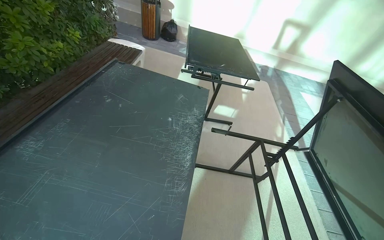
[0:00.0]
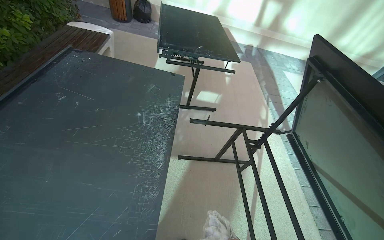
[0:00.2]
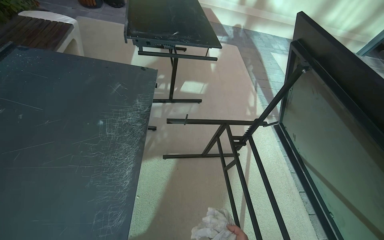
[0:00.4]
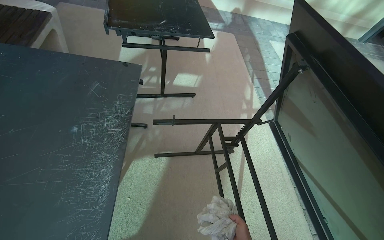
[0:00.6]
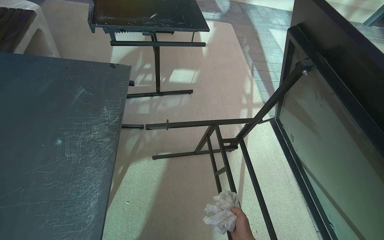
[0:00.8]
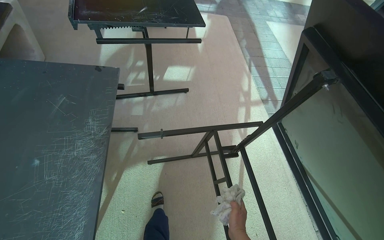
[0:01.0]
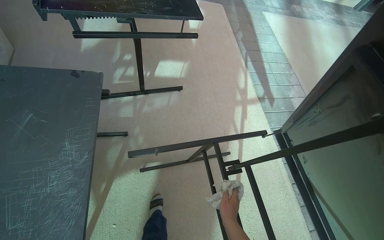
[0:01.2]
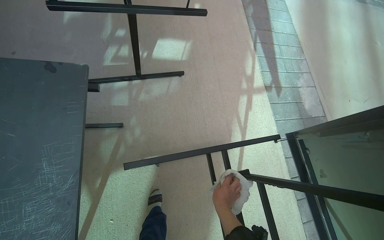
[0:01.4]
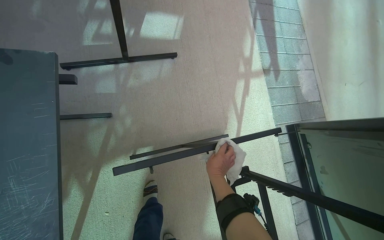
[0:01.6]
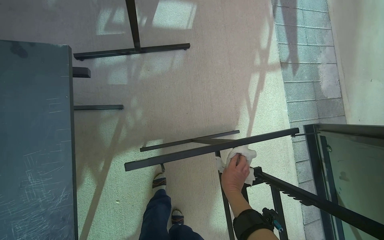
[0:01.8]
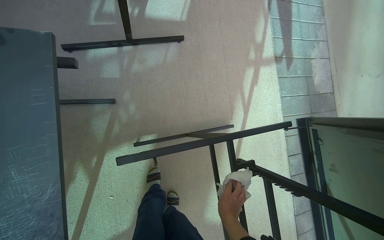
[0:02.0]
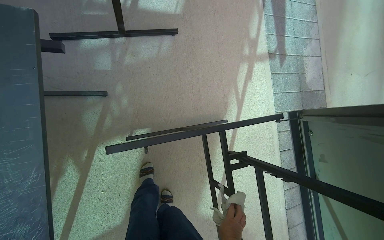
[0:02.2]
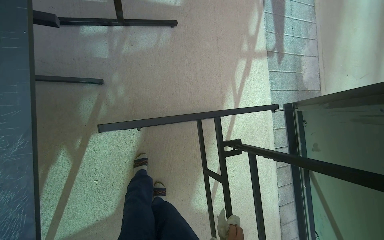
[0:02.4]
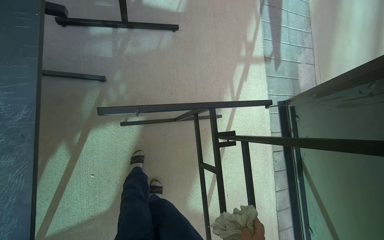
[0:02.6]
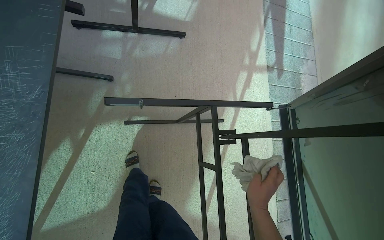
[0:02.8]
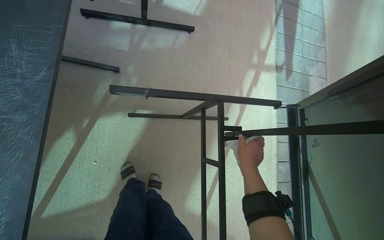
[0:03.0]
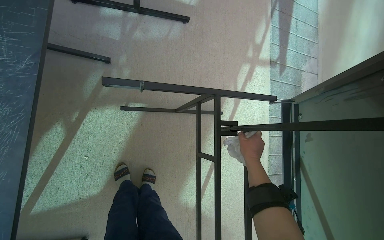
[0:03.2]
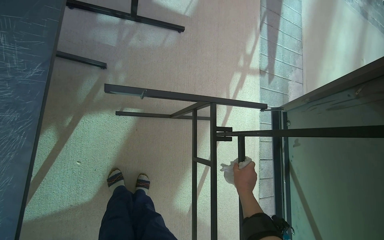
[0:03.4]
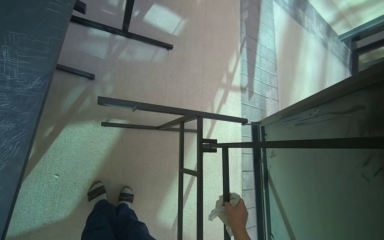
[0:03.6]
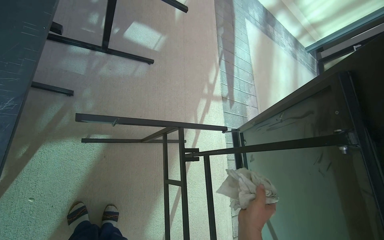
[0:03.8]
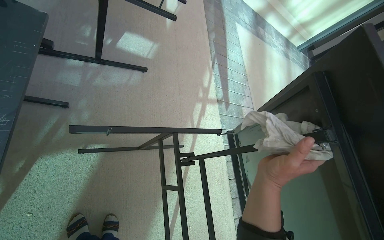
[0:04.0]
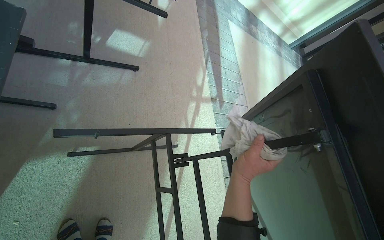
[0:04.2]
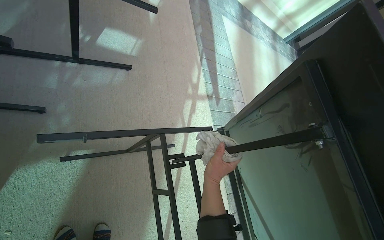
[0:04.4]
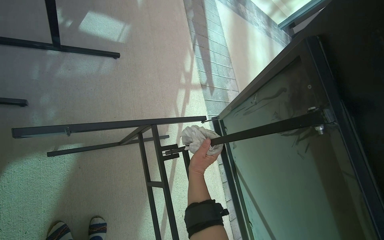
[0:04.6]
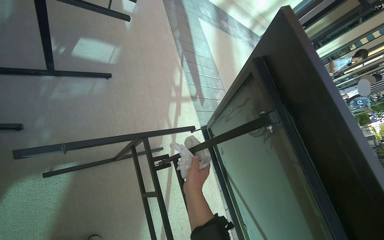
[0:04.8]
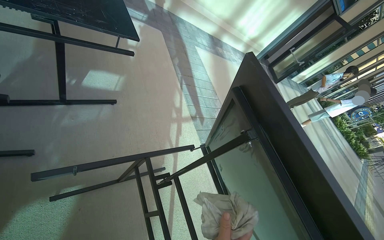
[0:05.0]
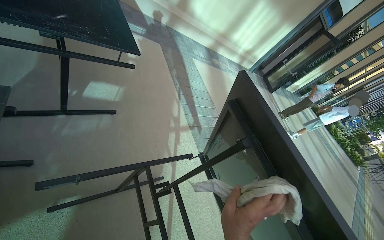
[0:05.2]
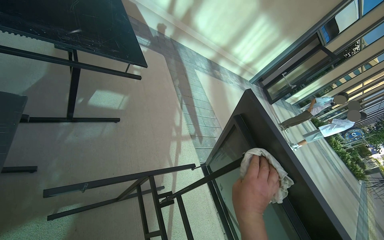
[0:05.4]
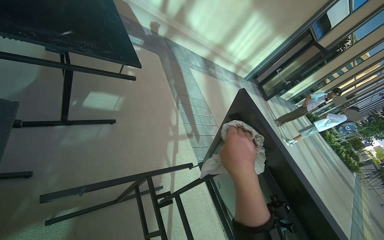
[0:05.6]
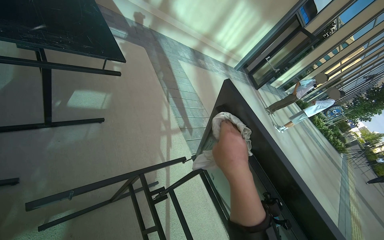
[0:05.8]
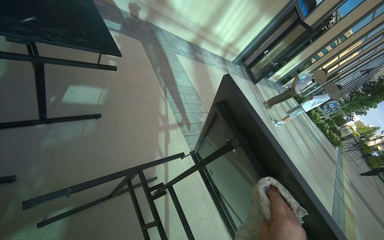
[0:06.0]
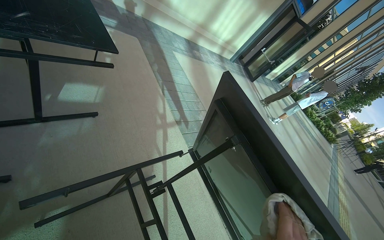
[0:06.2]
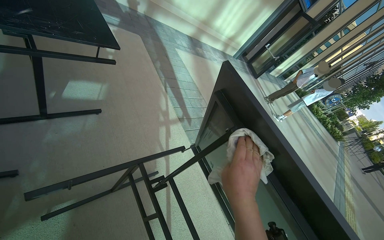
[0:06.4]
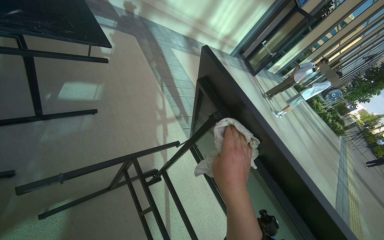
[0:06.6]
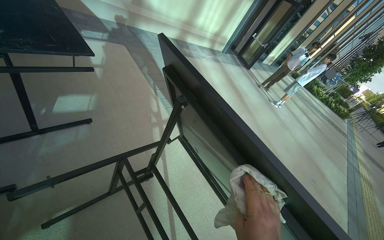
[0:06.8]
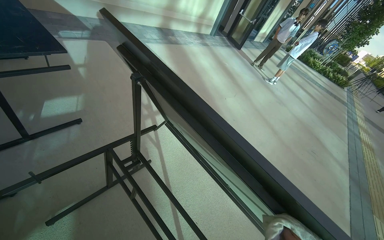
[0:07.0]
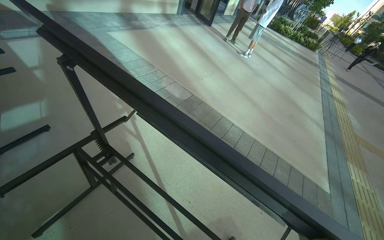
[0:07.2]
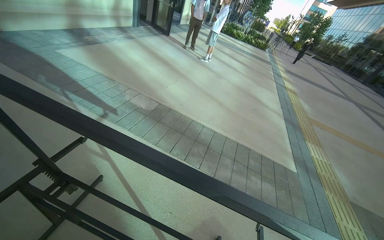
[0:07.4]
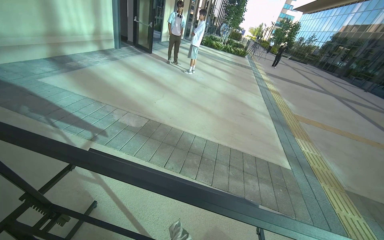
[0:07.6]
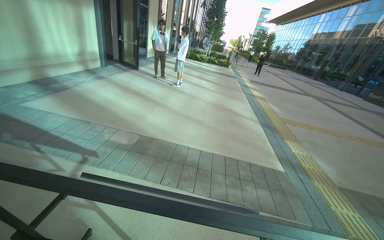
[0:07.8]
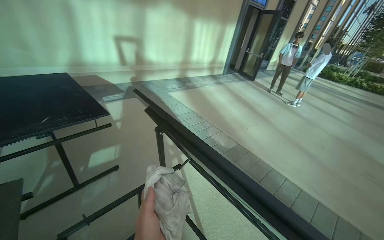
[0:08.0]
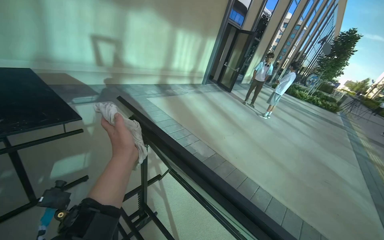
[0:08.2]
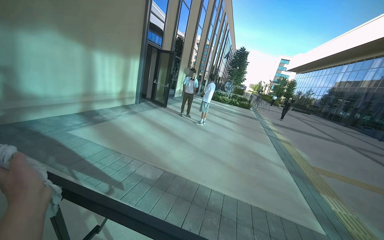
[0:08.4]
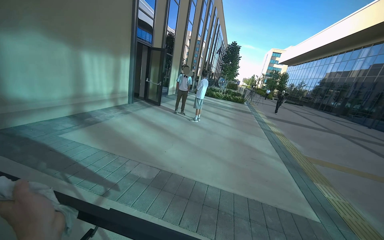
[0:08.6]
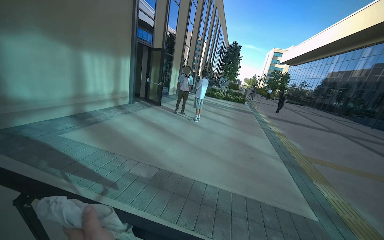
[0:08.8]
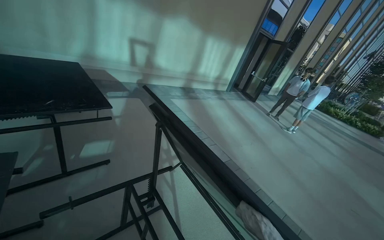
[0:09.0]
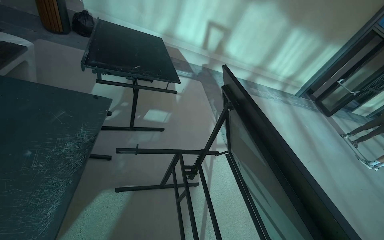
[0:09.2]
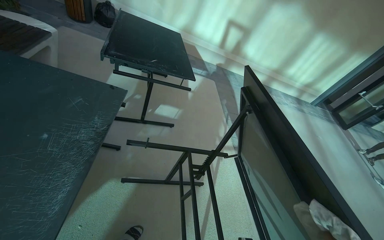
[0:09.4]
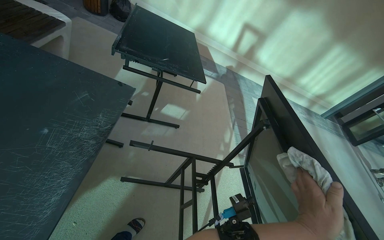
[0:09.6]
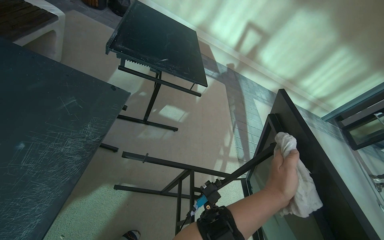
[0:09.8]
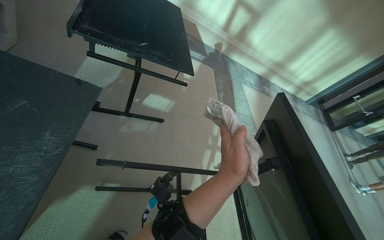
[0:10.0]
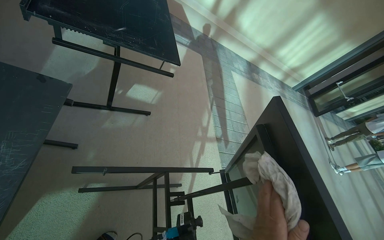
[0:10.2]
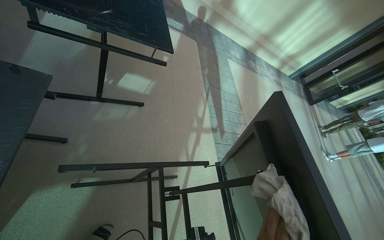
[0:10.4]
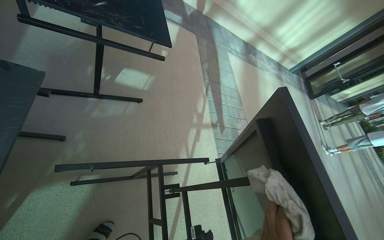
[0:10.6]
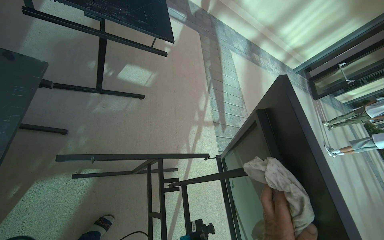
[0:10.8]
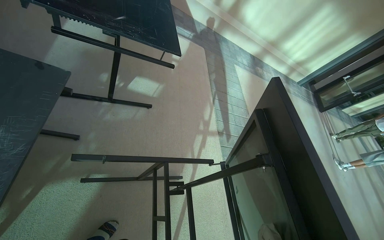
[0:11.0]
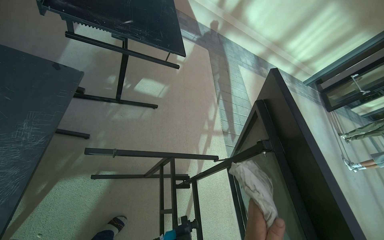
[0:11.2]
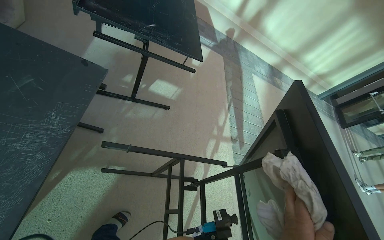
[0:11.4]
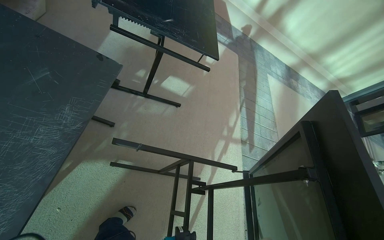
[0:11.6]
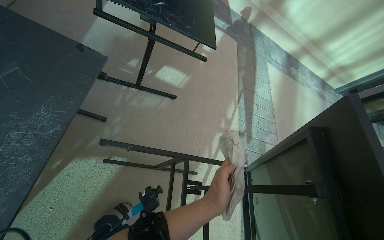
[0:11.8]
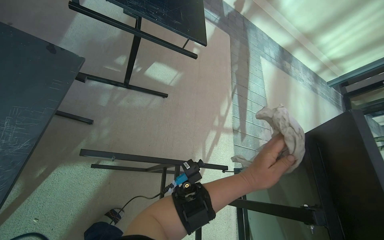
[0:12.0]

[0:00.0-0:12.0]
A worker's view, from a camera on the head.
Job: wiping surfaces.
The whole recording: Wiping outdoor table. The worker wipes the frame of an outdoor table with a cloth.
0:00.0 to 0:01.6: The wearer moves approximately 90 cm. The wearer looks approximately 20 degrees further to the right. The view tilts about 35 degrees downward.
0:03.0 to 0:04.4: The view swings approximately 20 degrees to the right. The right hand travels nearer to the camera and back again, approximately 25 cm each way.
0:06.0 to 0:07.6: The camera is carried approximately 50 cm. The wearer looks roughly 50 degrees further to the right.
0:07.6 to 0:09.0: The wearer's head swings approximately 40 degrees to the left.
0:09.0 to 0:10.4: The head travels some 50 cm. The head rotates approximately 30 degrees to the left. The wearer looks roughly 20 degrees further downward.

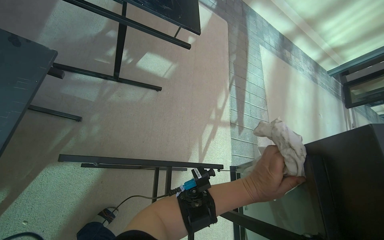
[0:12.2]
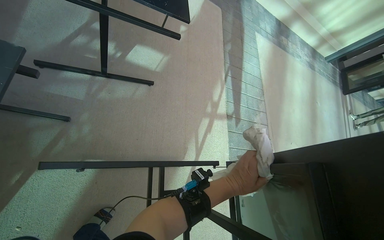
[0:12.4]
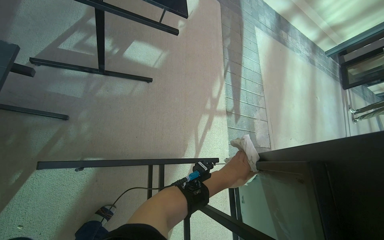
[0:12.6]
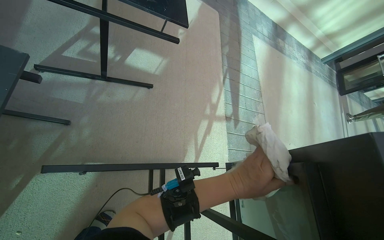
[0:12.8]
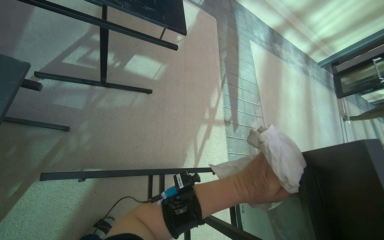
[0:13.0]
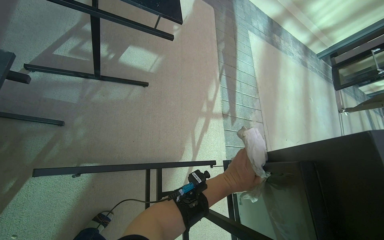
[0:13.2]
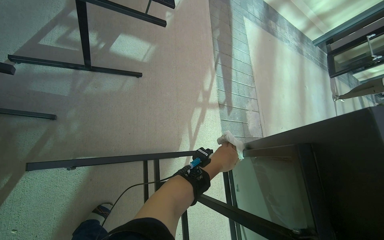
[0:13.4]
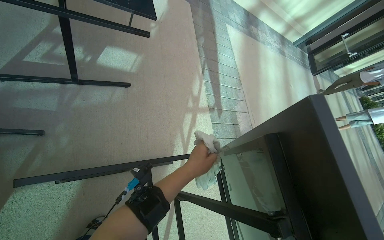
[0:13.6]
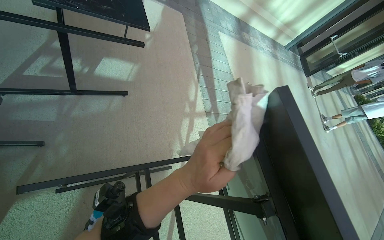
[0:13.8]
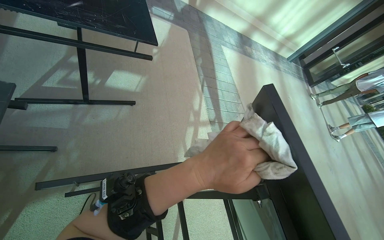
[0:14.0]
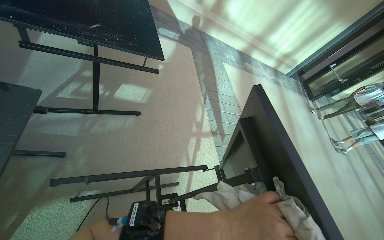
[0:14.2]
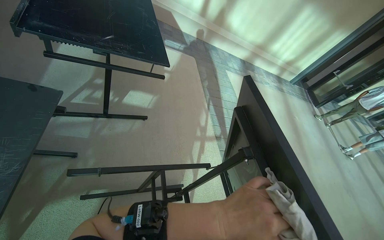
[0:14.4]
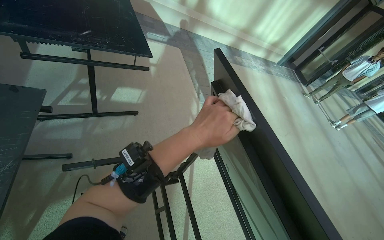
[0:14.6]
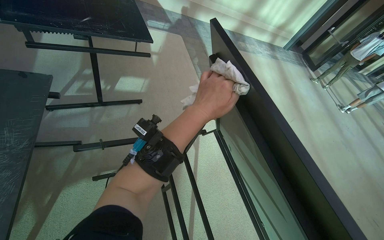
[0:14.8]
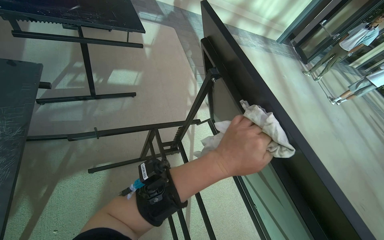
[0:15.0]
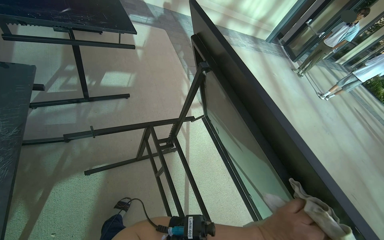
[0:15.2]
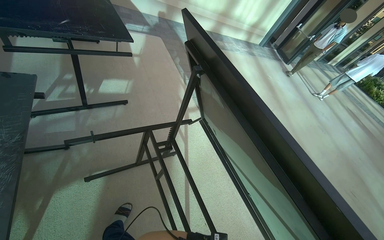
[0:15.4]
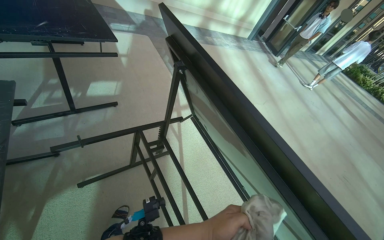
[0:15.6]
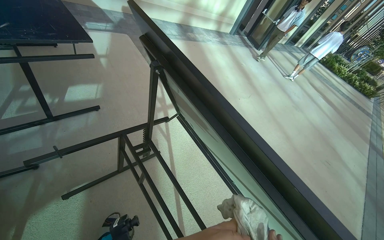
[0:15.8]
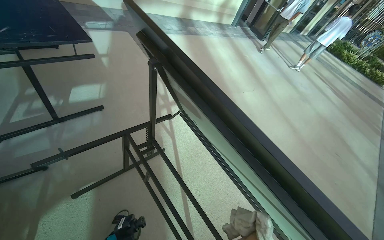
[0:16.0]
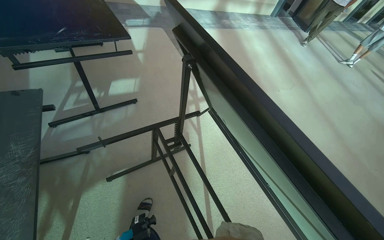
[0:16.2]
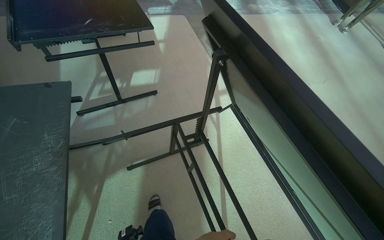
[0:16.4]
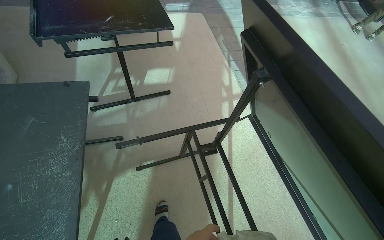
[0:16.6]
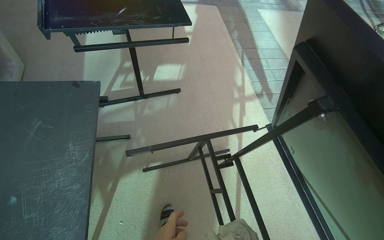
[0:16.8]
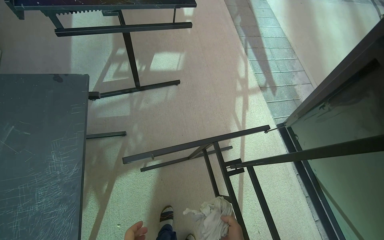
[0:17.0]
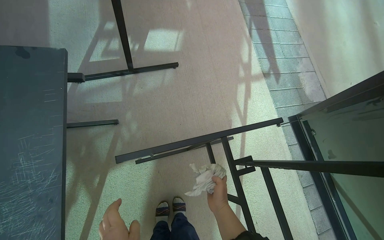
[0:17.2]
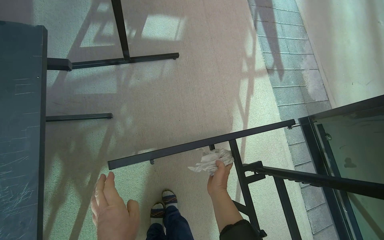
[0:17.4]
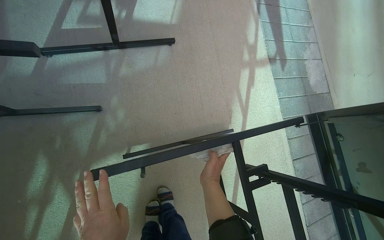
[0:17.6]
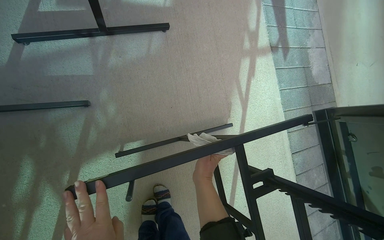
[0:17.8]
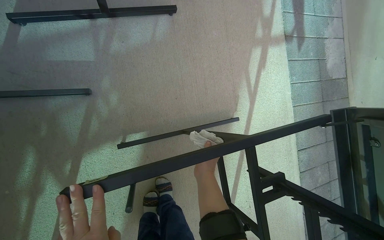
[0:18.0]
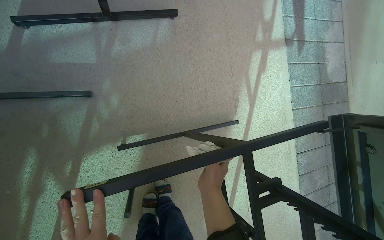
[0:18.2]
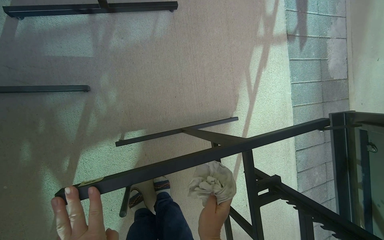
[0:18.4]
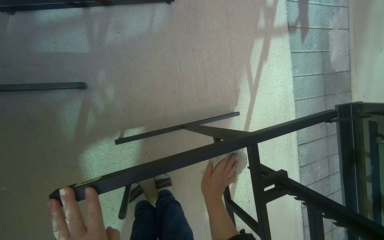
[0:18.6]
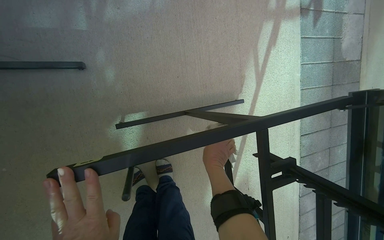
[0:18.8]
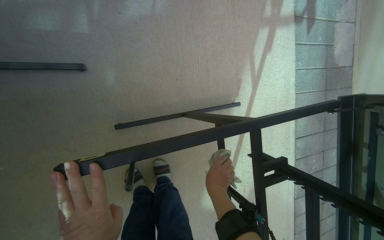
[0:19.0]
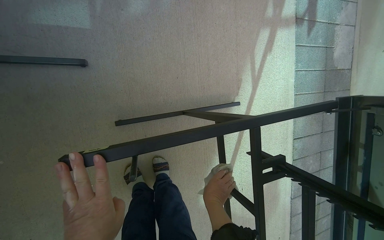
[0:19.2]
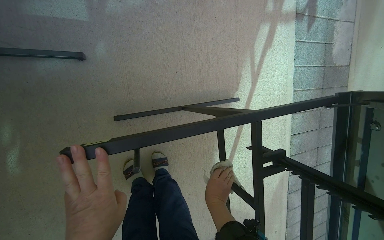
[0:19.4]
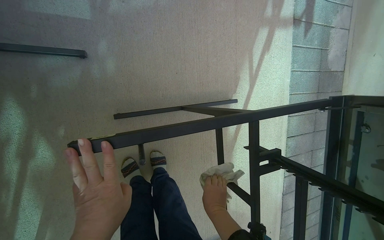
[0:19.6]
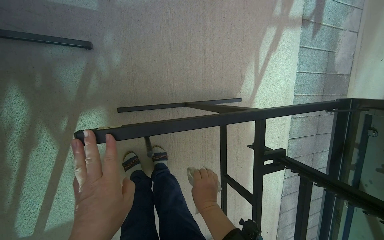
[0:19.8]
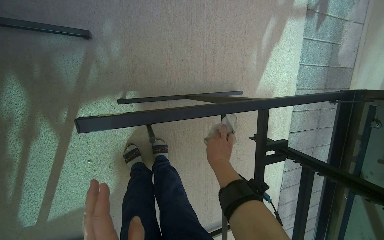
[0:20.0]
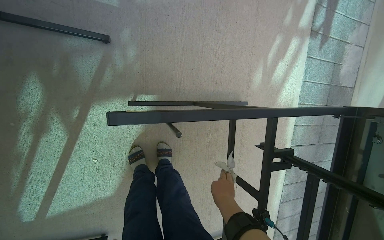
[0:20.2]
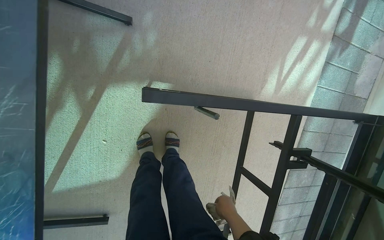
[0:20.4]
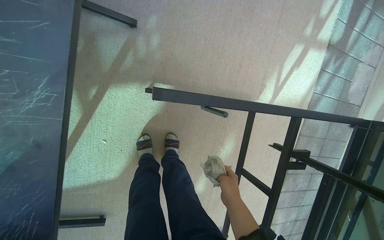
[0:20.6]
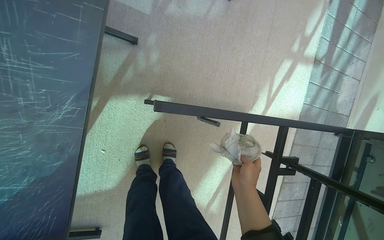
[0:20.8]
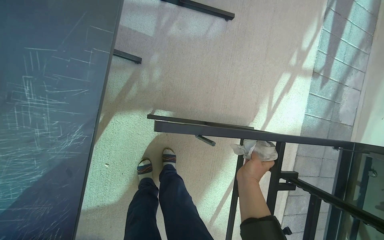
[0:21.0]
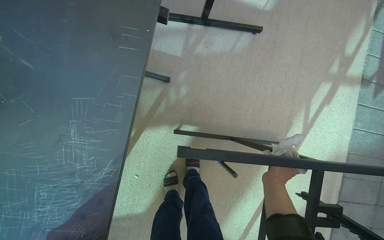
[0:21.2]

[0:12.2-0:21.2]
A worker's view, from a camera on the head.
Job: wiping surfaces.
The whole recording: Wiping outdoor table. The worker wipes the frame of an outdoor table with a cloth.
0:16.6 to 0:18.2: The camera is carried roughly 60 cm. The camera pitches downward, by about 25 degrees.
0:18.2 to 0:19.8: The right hand swings up and down the picture, about 15 cm each way, with 2 reversals.
0:19.8 to 0:21.2: The wearer looks roughly 15 degrees further to the left. The camera pitches upward, by about 15 degrees. The right hand travels up the picture by roughly 20 cm.
